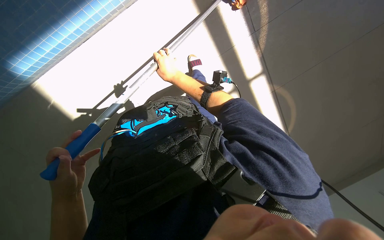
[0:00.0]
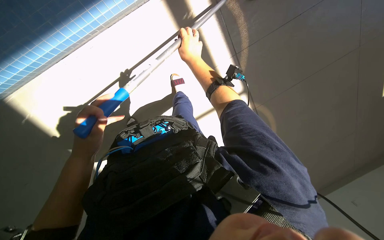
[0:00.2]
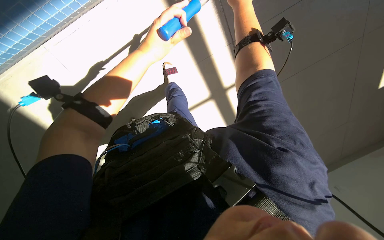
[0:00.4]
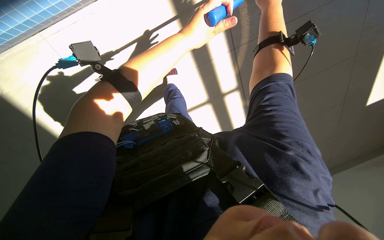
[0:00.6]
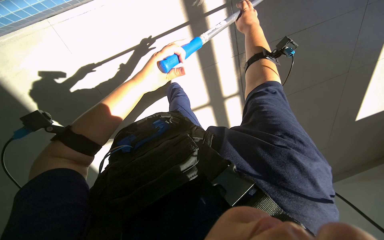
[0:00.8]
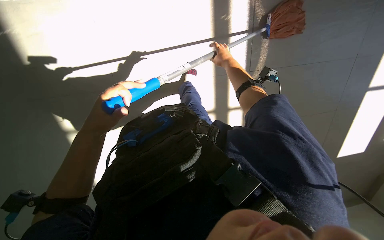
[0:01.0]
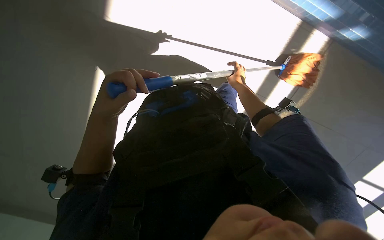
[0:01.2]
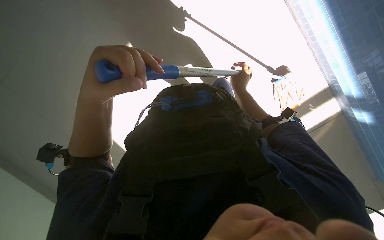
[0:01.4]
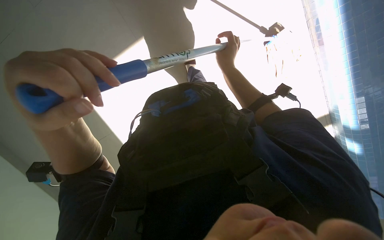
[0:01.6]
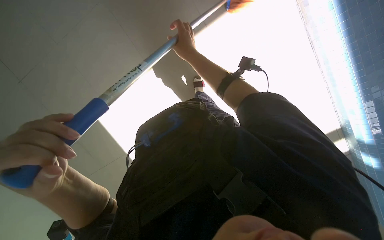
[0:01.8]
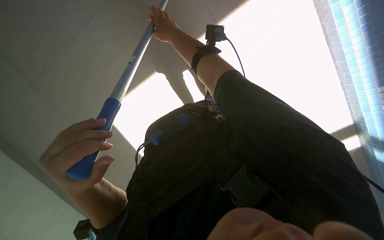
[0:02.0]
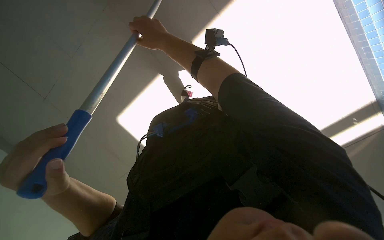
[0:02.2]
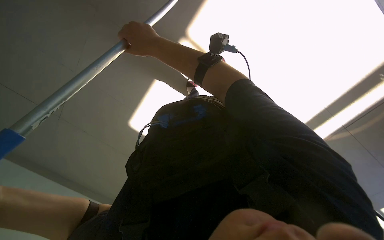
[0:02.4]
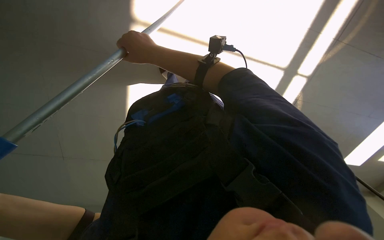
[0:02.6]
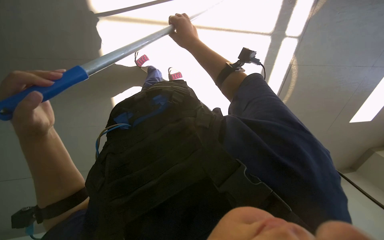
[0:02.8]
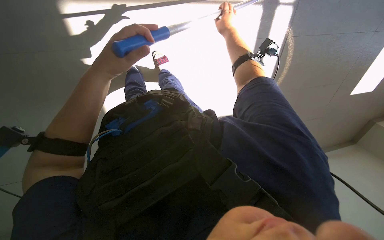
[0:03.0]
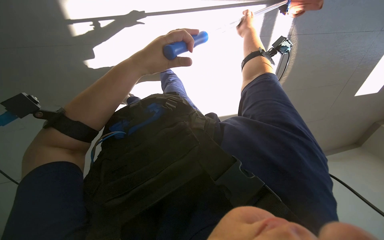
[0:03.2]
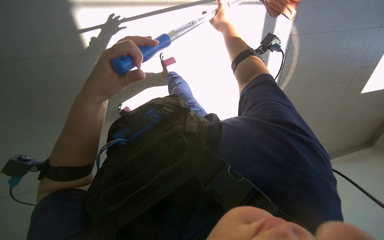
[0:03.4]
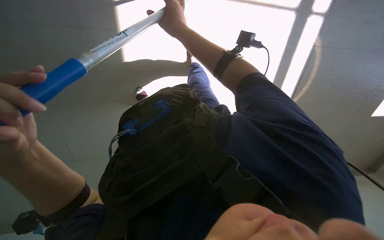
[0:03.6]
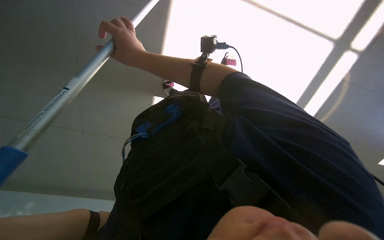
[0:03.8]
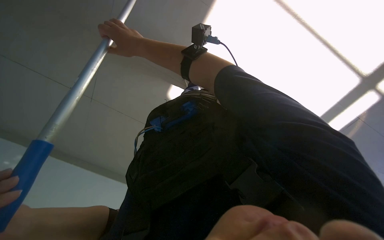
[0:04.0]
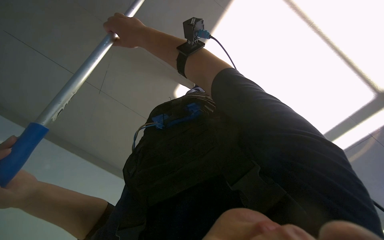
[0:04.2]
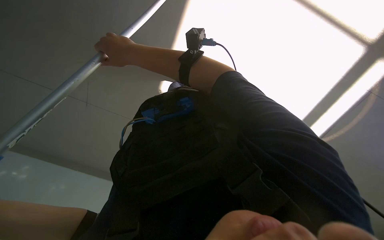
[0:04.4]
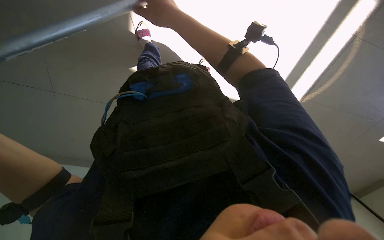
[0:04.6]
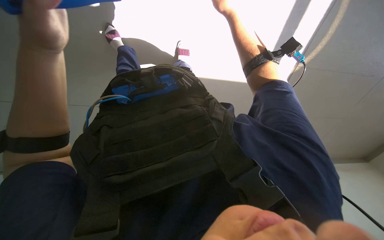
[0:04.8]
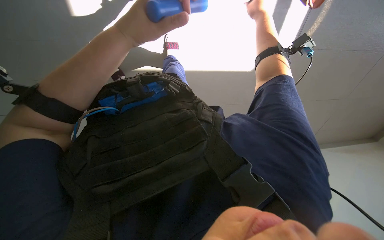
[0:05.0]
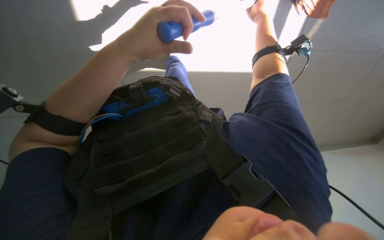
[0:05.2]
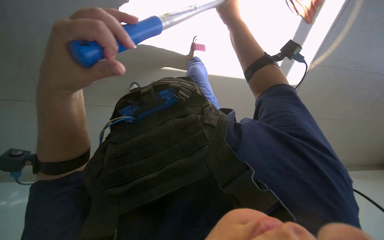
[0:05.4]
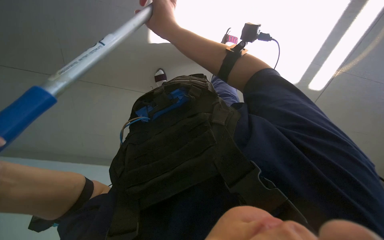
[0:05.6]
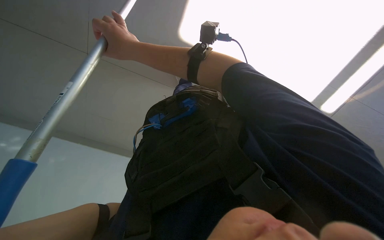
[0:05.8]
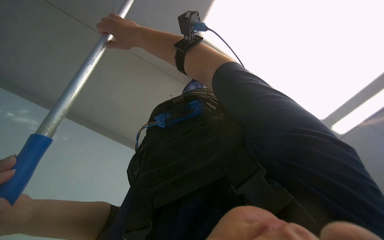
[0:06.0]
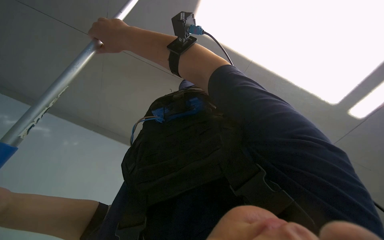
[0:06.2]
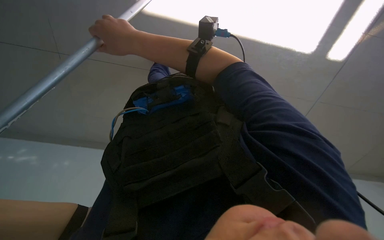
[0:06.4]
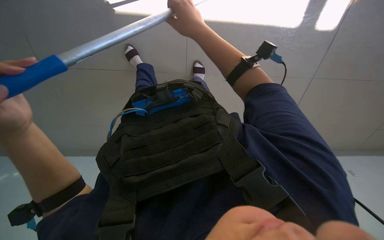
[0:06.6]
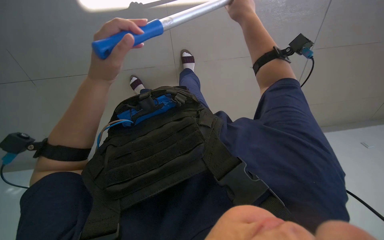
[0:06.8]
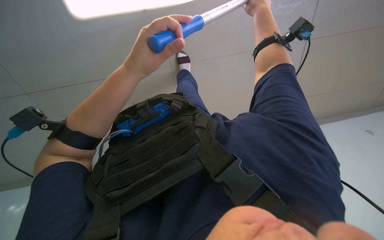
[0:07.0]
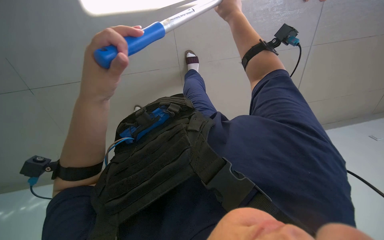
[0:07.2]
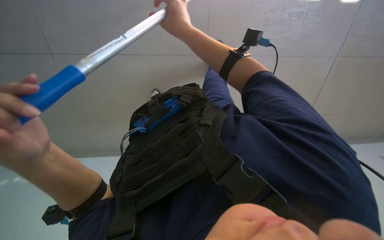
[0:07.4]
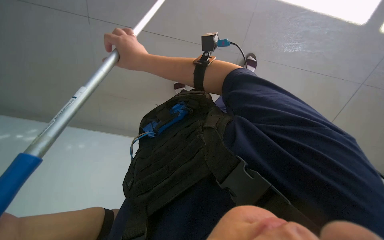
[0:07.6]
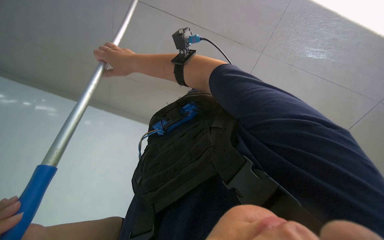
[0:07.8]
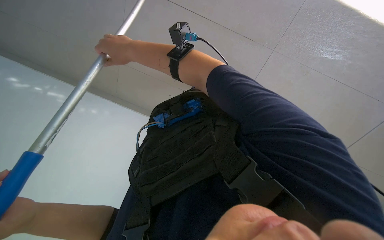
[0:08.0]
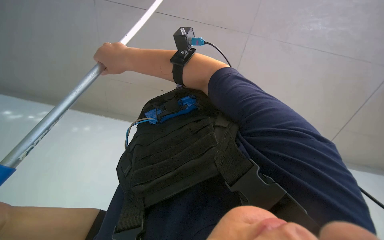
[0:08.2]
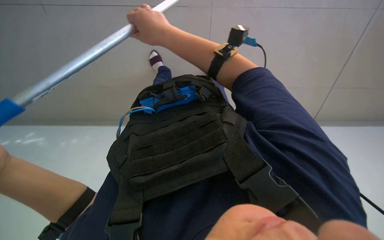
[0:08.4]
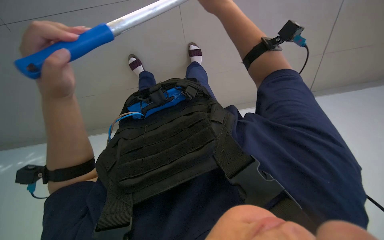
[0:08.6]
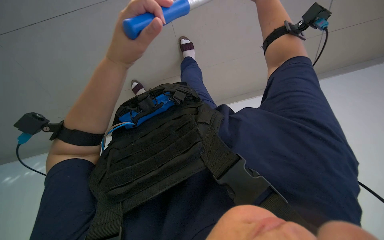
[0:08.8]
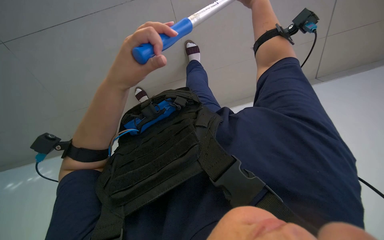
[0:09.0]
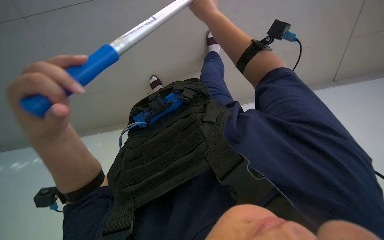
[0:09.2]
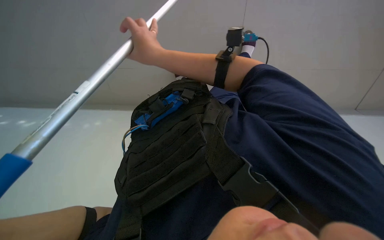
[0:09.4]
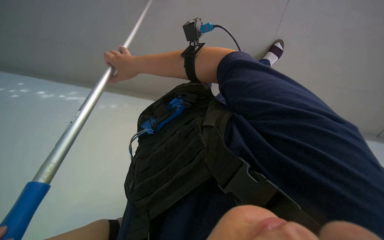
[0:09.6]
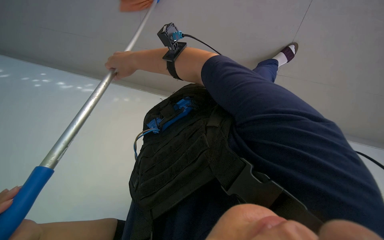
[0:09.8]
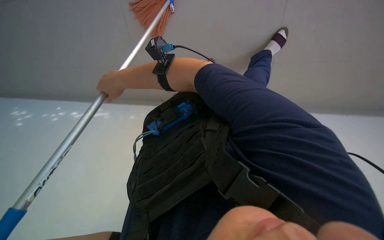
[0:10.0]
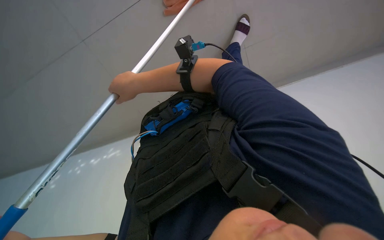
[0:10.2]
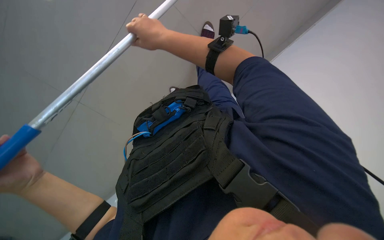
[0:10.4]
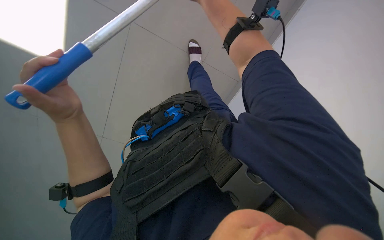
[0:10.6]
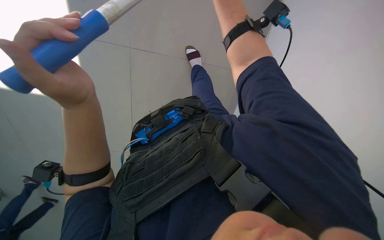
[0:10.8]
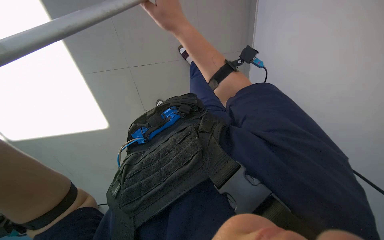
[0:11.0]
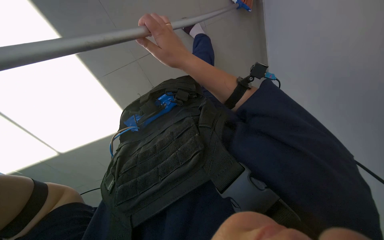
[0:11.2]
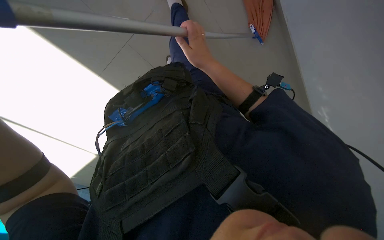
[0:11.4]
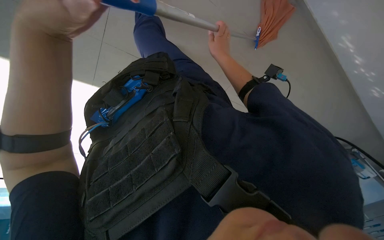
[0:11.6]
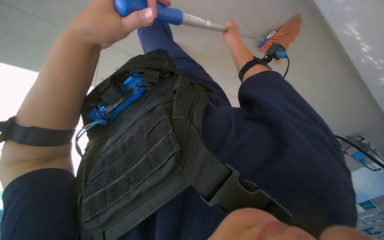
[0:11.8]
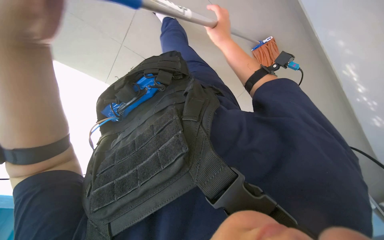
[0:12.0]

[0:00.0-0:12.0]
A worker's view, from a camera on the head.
Job: mopping floor.
The whole recording: Mopping pool deck floor. The worker mops the tiled floor around the pool with a long-handled mop.
0:01.6 to 0:03.0: The right hand heads up the picture, covering approximately 15 cm, and moves some 15 cm to the left and comes back.
0:03.0 to 0:04.4: The view tips upward by about 15 degrees. The right hand travels to the left, nearer to the camera and down the picture by approximately 40 cm.
0:04.4 to 0:06.0: The right hand moves about 35 cm to the right and comes back.
0:06.0 to 0:07.6: The right hand reaches some 40 cm to the right, then returns.

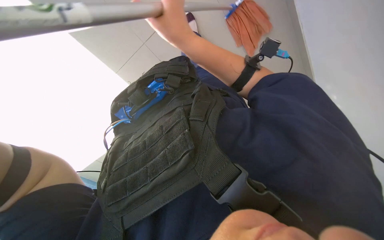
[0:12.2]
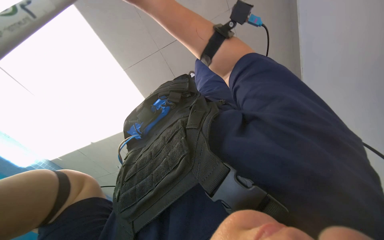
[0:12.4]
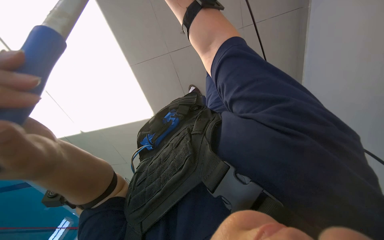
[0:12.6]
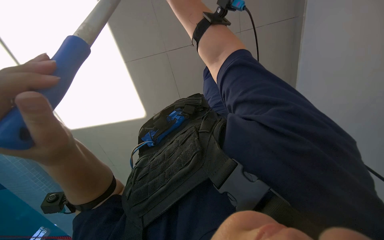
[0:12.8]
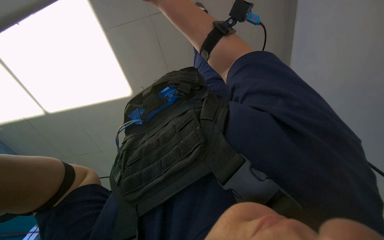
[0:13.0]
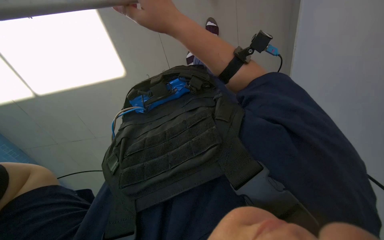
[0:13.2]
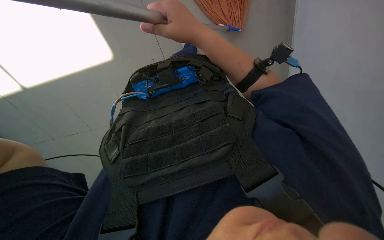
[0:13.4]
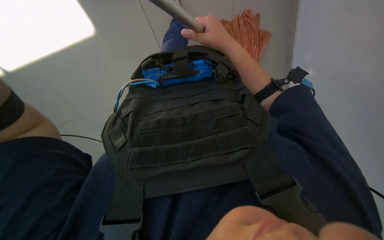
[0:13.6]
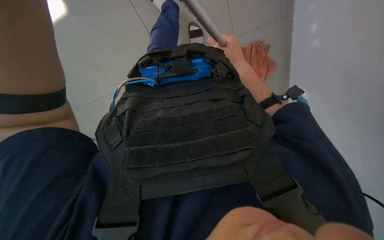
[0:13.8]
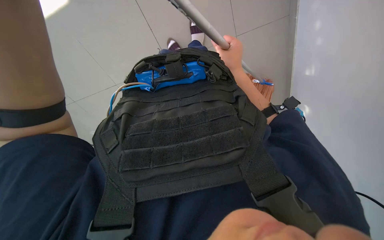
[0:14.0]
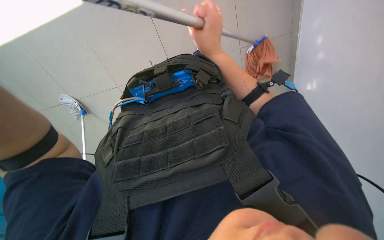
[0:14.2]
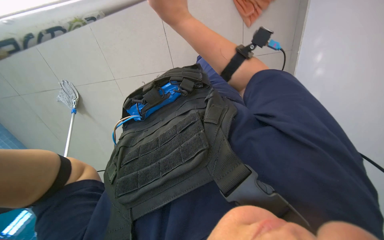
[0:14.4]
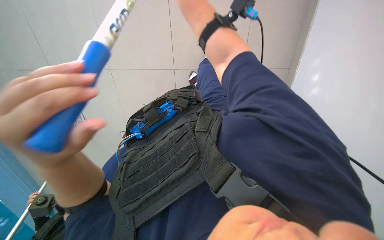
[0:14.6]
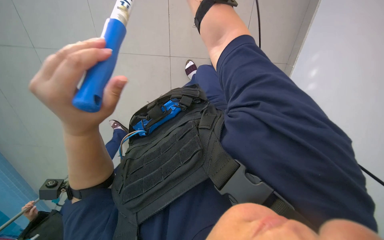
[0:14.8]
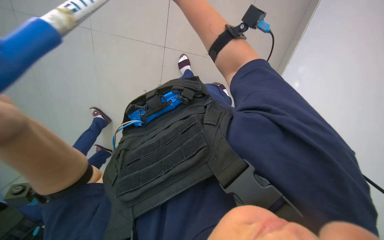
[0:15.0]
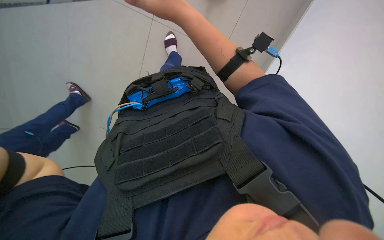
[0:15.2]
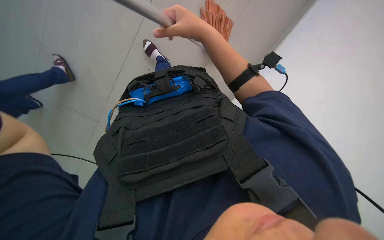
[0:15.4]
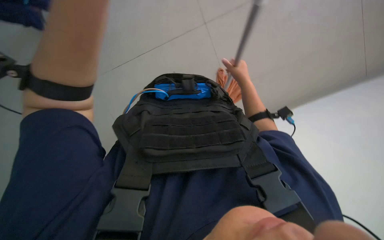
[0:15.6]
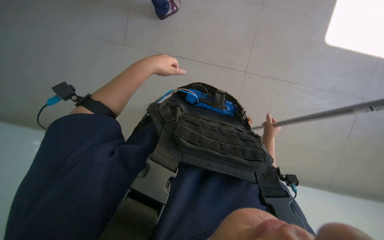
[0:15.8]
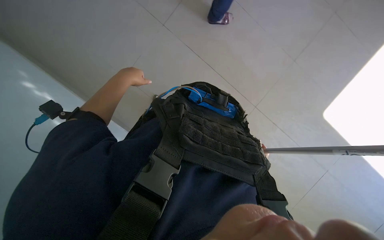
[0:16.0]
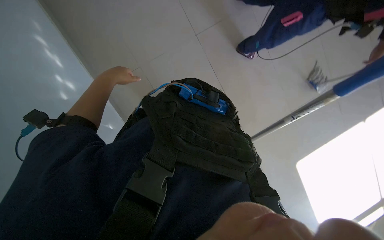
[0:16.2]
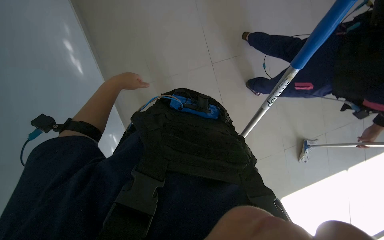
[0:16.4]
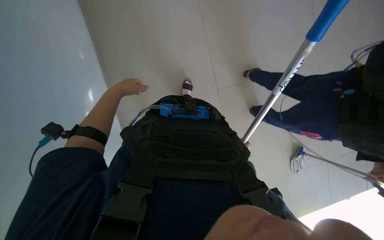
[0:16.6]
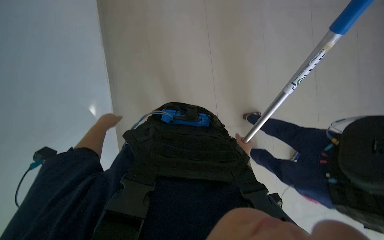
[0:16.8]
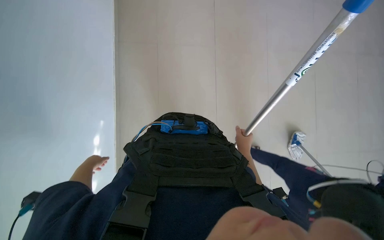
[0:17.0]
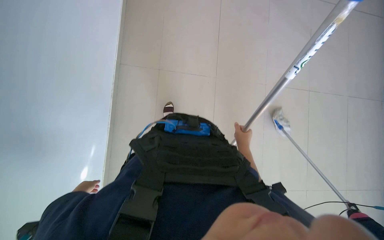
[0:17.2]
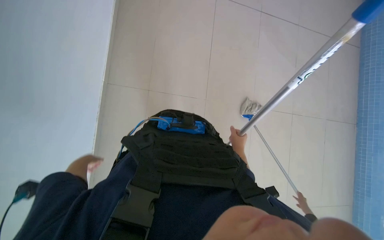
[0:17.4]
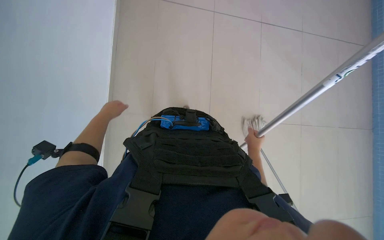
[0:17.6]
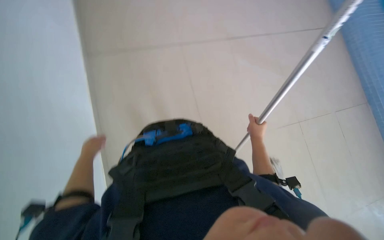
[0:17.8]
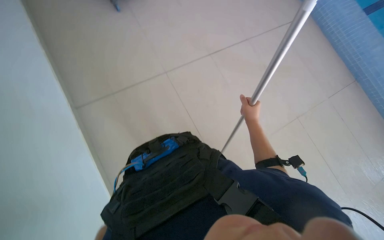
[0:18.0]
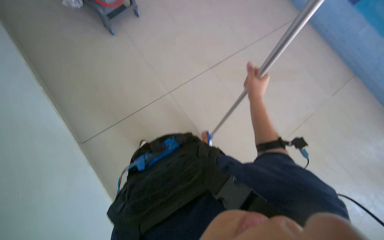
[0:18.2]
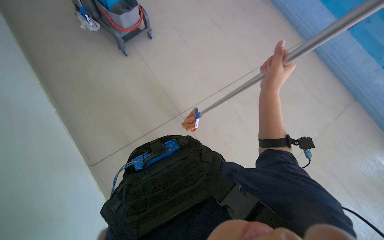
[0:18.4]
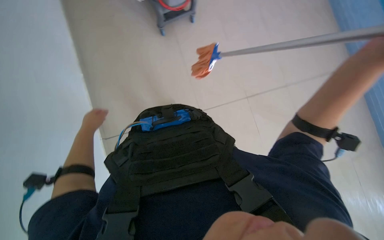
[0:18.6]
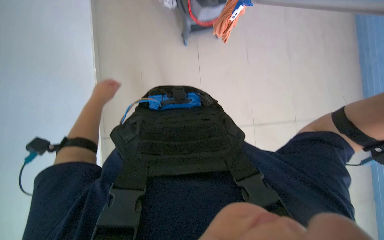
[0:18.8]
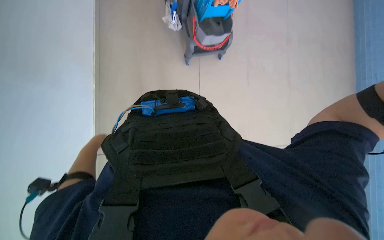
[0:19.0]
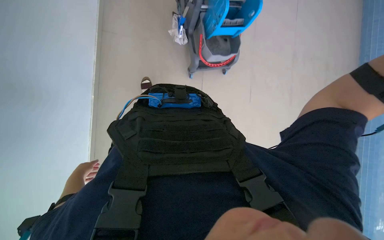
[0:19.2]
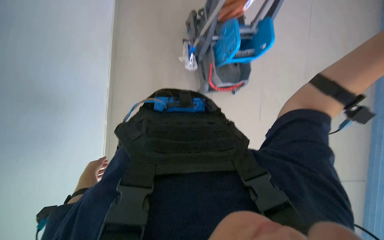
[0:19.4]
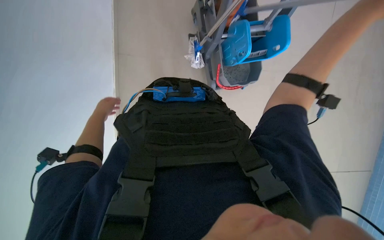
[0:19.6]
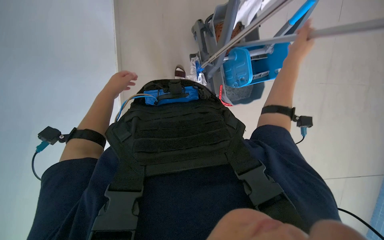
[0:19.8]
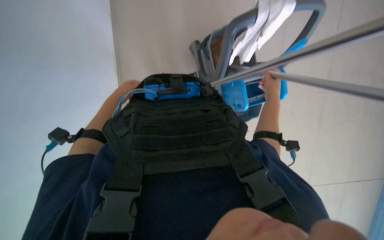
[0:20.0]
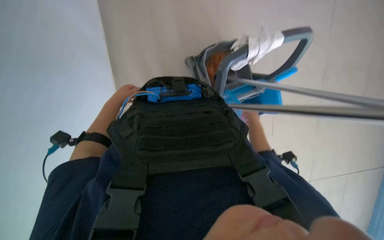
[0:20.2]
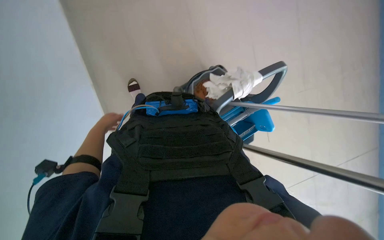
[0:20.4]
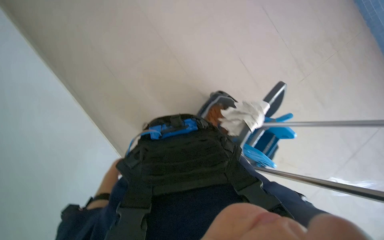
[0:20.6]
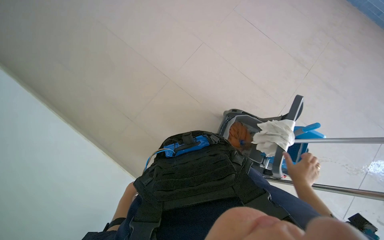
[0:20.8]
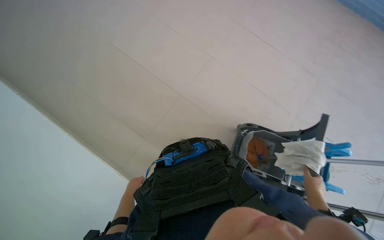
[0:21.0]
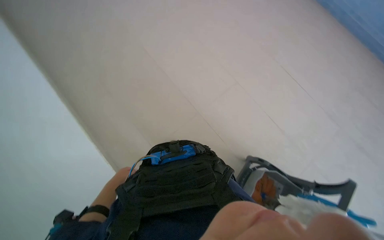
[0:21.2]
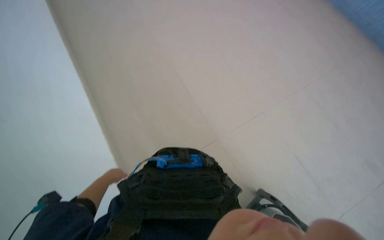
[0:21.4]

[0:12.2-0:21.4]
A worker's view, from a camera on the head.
Job: mopping floor.
The whole recording: Mopping pool deck floor. The worker mops the tiled floor around the pool with a long-handled mop.
0:12.2 to 0:13.8: The scene rotates clockwise by some 25 degrees.
0:15.2 to 0:16.8: The view tips upward by about 20 degrees. Everything in view rotates about 30 degrees clockwise.
0:19.8 to 0:21.4: The wearer's head swings some 20 degrees to the left. The view tips upward by roughly 45 degrees.
